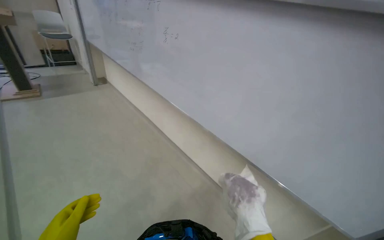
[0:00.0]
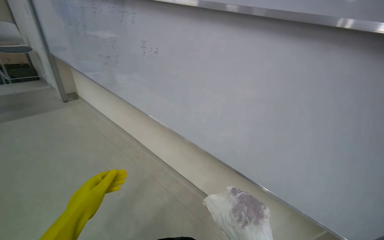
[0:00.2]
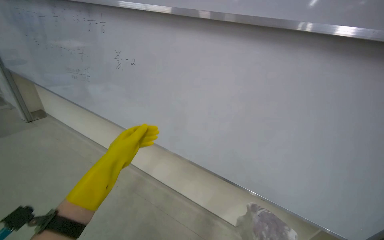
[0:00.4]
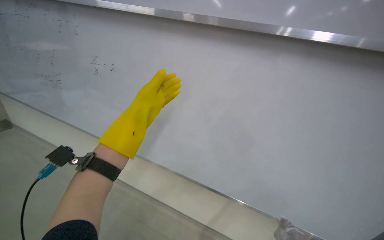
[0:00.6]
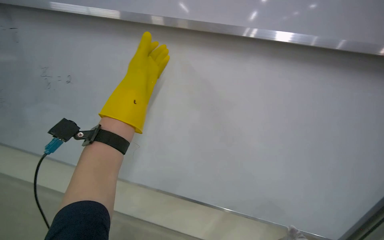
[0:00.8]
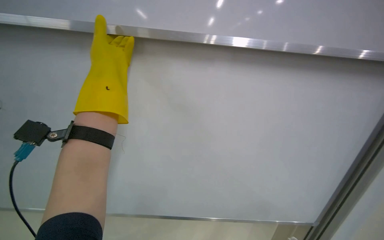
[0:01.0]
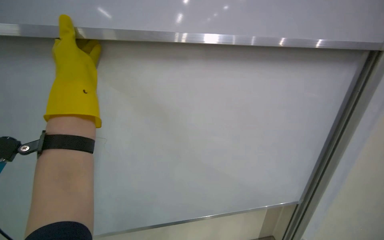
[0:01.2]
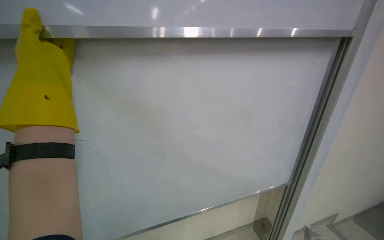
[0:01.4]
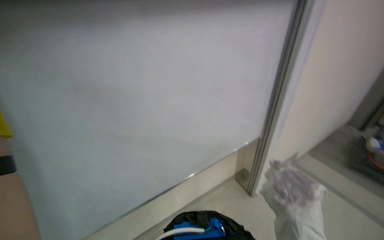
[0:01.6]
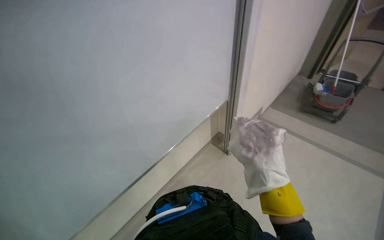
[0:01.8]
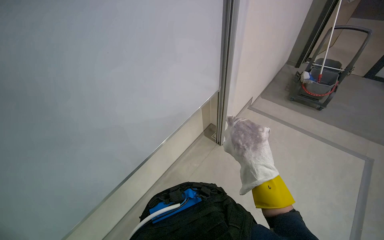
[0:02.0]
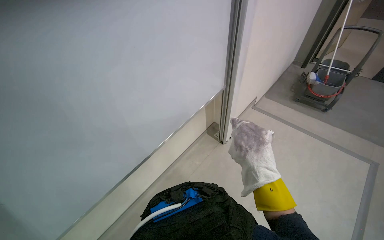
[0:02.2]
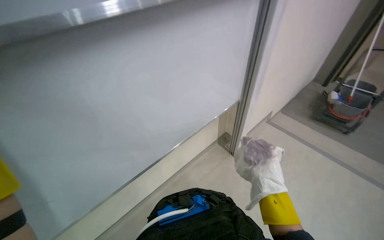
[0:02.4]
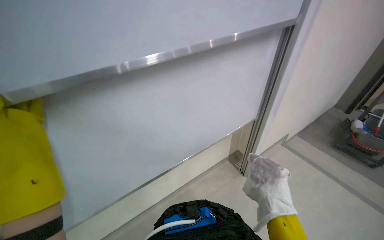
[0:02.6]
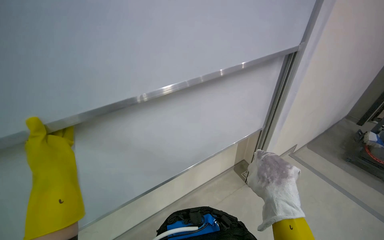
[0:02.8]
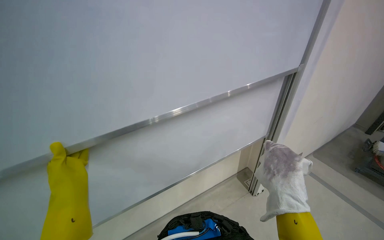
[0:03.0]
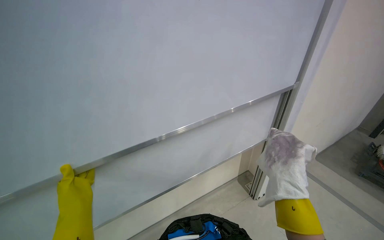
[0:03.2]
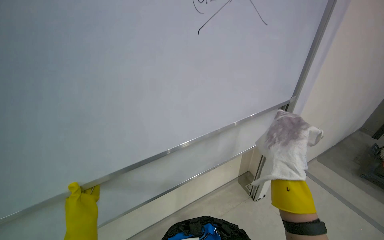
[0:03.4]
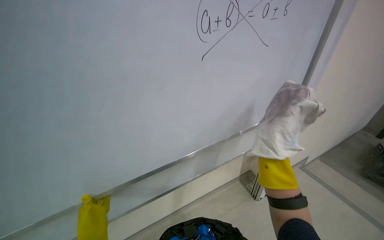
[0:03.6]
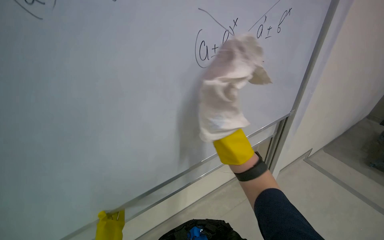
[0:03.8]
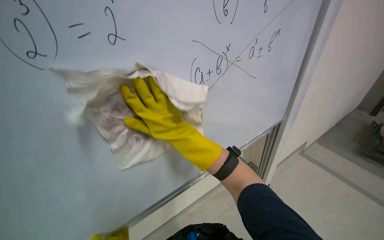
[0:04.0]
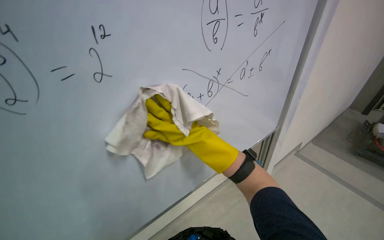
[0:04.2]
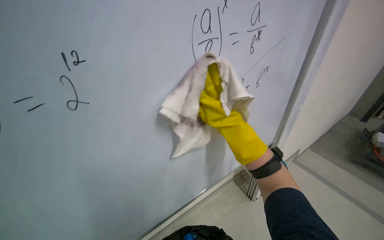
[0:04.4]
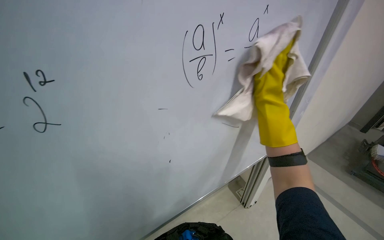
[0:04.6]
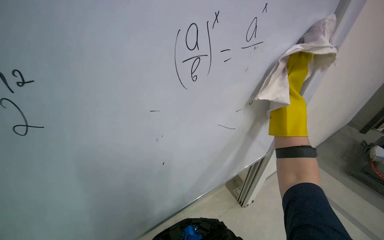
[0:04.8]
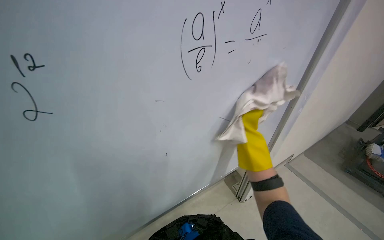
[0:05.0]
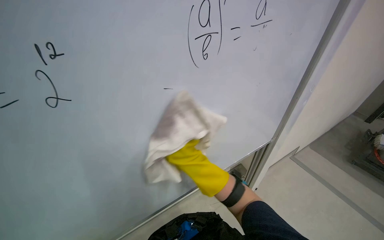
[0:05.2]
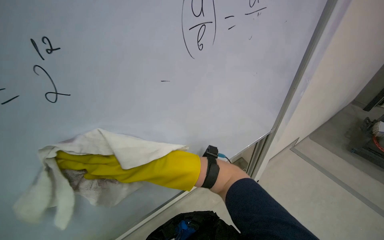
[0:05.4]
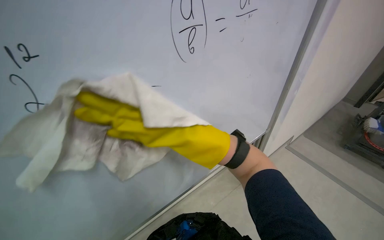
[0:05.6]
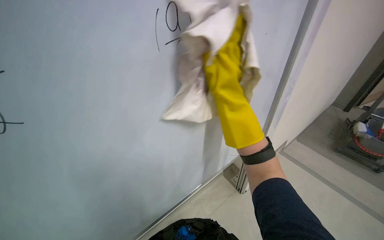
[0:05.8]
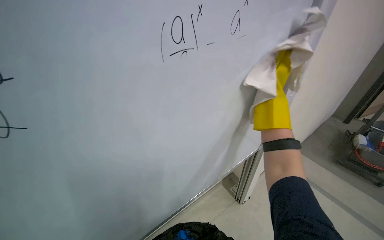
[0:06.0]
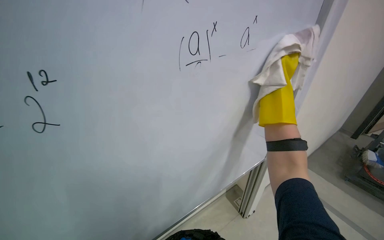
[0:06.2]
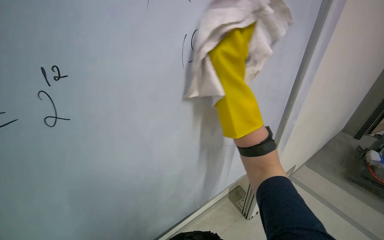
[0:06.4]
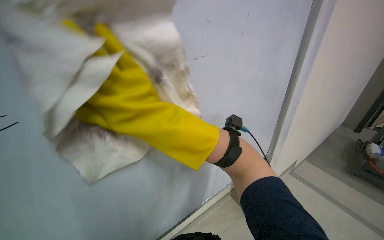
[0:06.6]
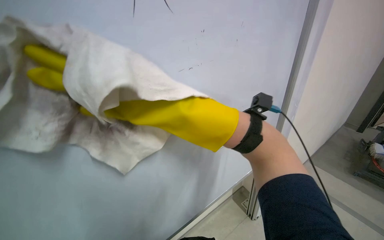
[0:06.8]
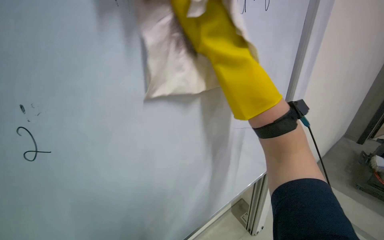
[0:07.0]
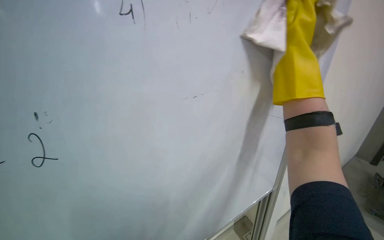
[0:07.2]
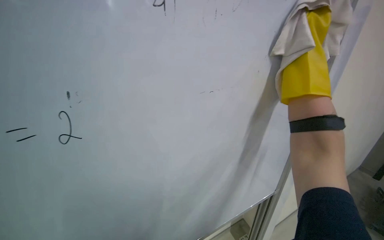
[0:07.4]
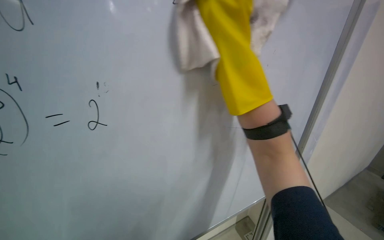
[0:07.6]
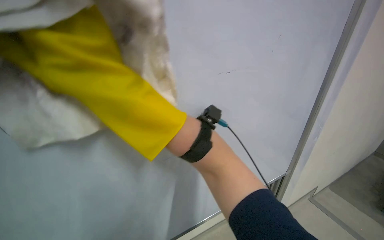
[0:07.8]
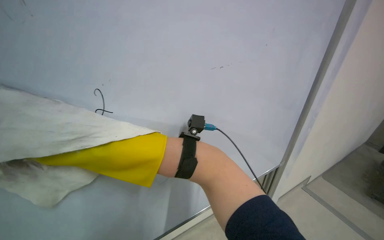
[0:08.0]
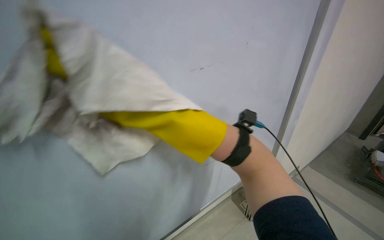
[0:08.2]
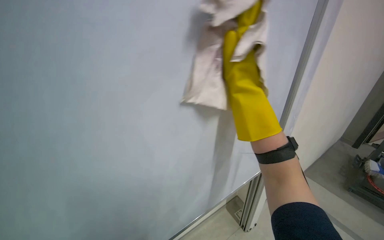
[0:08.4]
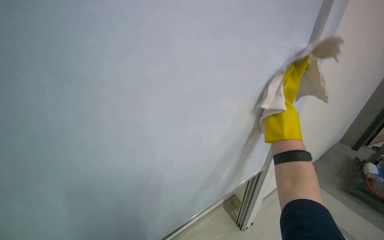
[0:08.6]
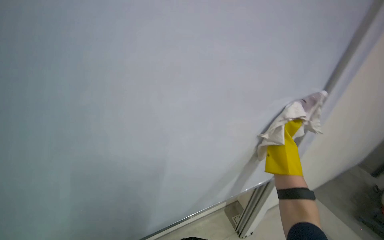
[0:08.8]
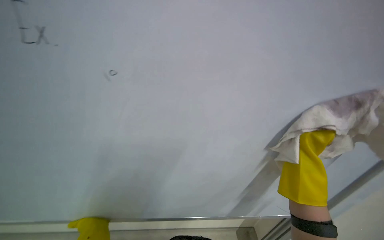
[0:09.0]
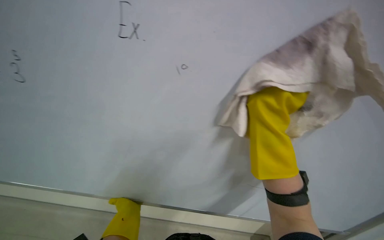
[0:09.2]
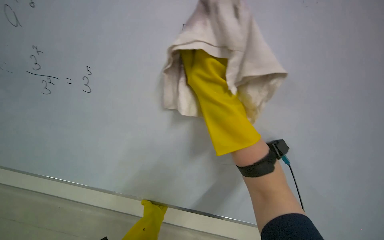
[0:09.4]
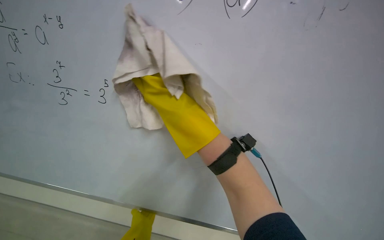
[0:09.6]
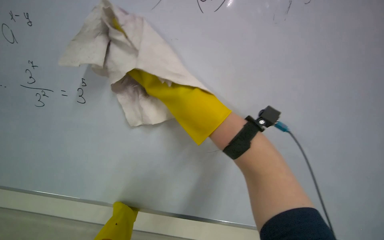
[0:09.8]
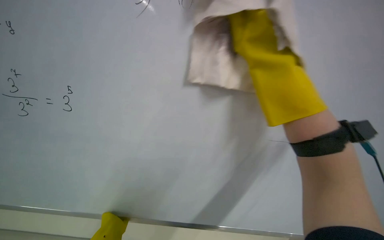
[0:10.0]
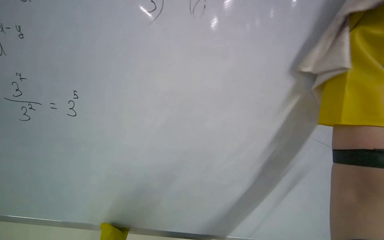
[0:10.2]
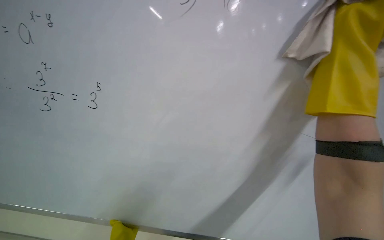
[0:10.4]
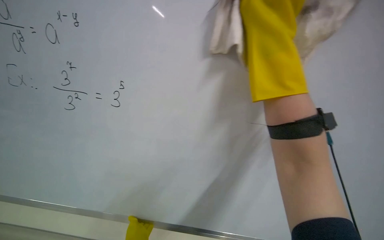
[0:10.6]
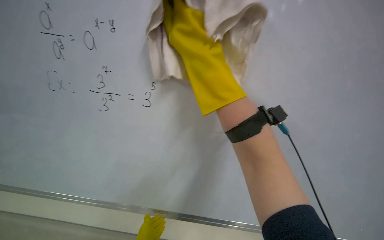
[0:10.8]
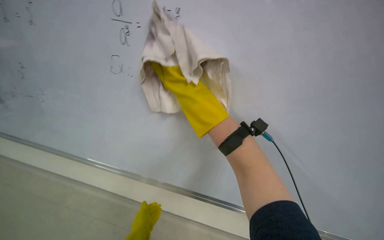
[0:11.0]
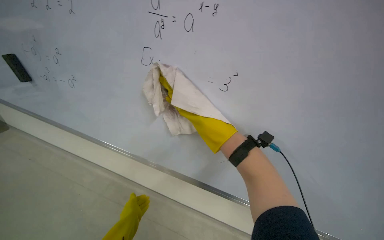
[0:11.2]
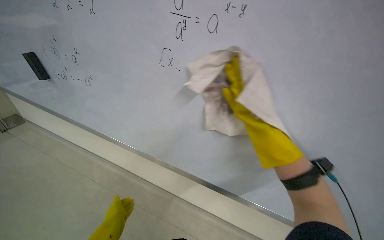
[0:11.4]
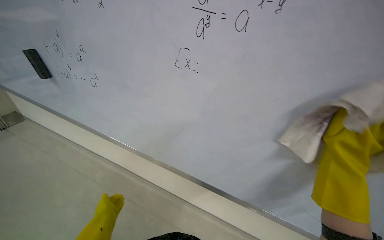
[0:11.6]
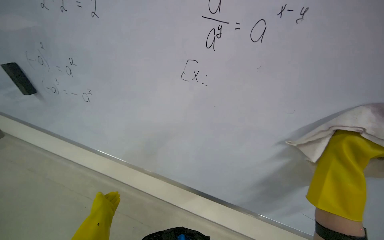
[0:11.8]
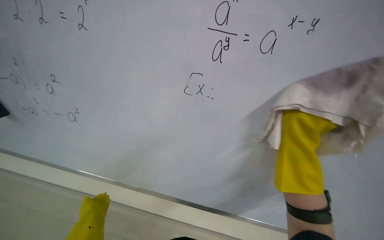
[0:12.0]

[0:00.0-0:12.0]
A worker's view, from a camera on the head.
Job: wiping surfaces.
The whole recording: Cleaning whiteboard. The worker wipes the whiteboard with a wet cloth.
0:00.0 to 0:01.6: The wearer moves roughly 40 cm. The head rotates about 70 degrees to the right.
0:06.0 to 0:07.6: The wearer's head swings some 20 degrees to the left.
0:07.6 to 0:09.0: The wearer's head swings some 15 degrees to the left.

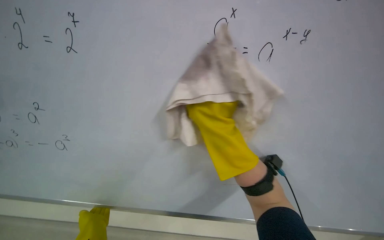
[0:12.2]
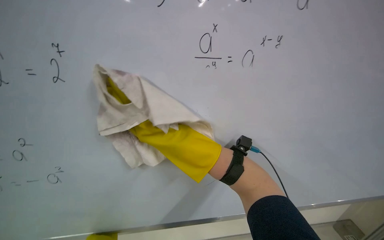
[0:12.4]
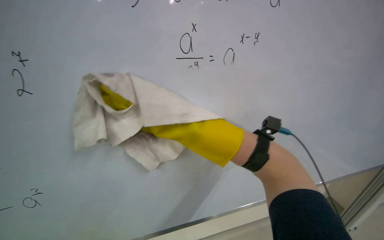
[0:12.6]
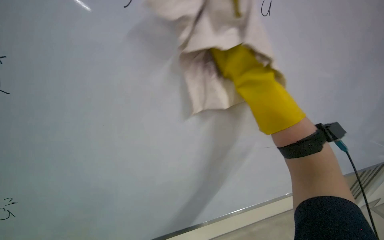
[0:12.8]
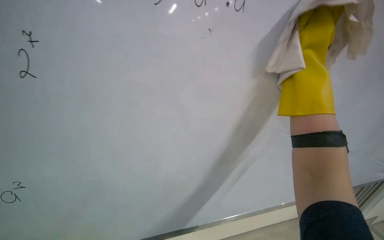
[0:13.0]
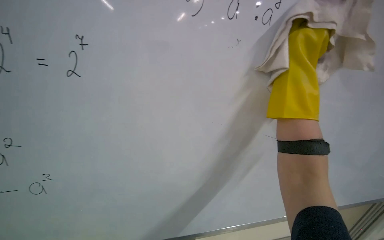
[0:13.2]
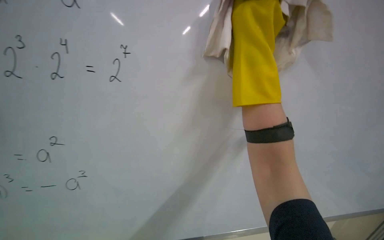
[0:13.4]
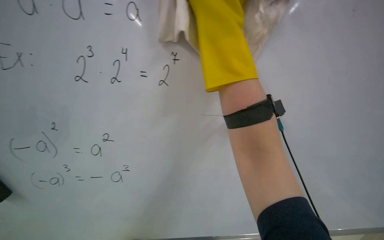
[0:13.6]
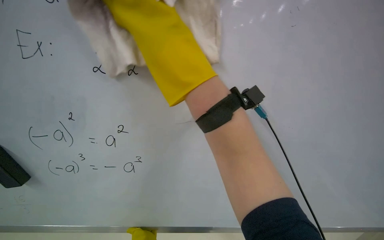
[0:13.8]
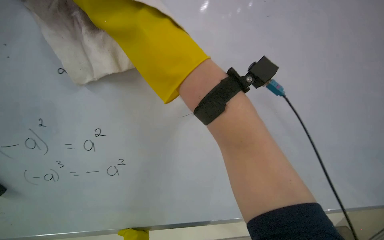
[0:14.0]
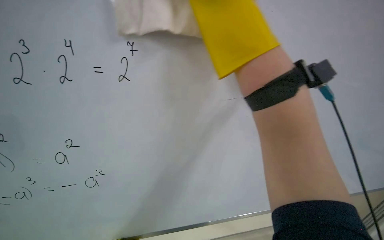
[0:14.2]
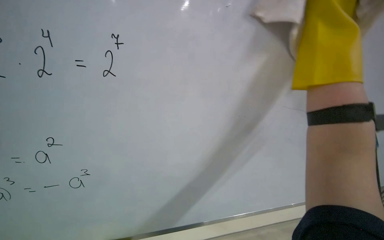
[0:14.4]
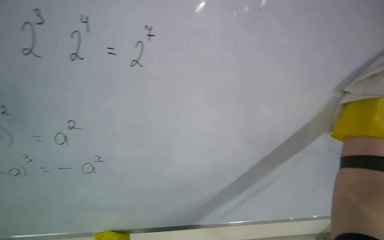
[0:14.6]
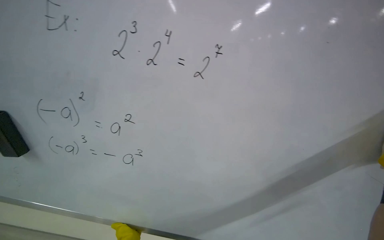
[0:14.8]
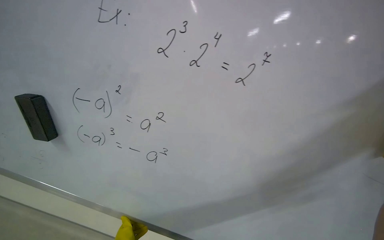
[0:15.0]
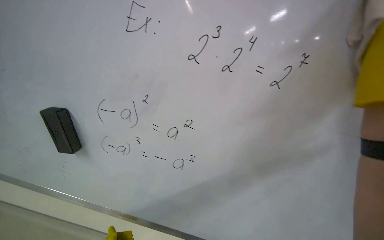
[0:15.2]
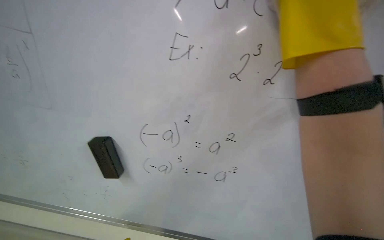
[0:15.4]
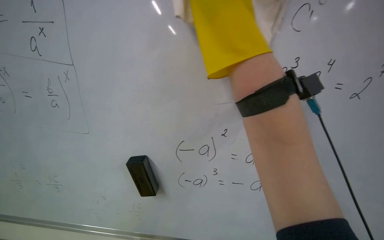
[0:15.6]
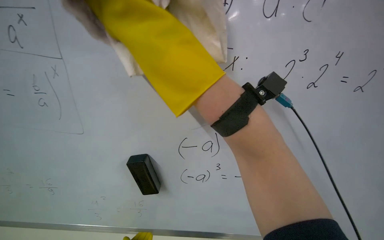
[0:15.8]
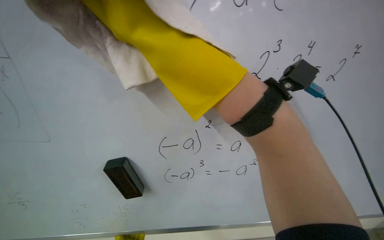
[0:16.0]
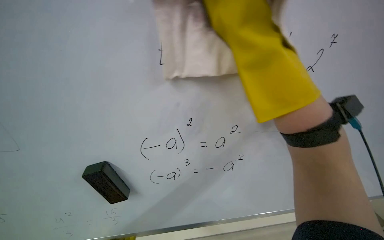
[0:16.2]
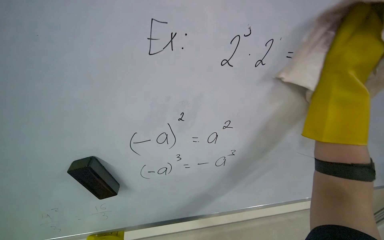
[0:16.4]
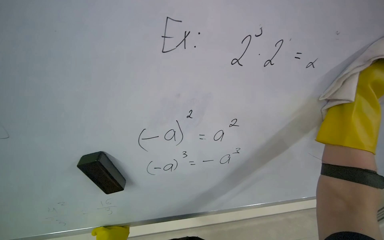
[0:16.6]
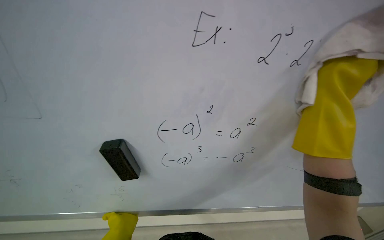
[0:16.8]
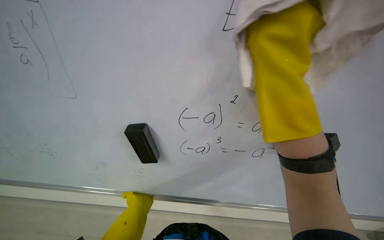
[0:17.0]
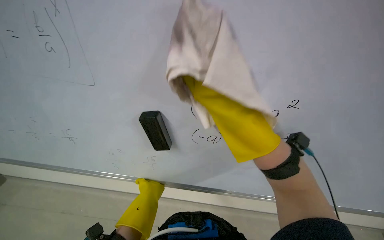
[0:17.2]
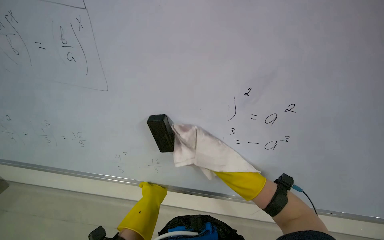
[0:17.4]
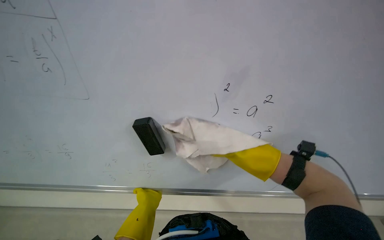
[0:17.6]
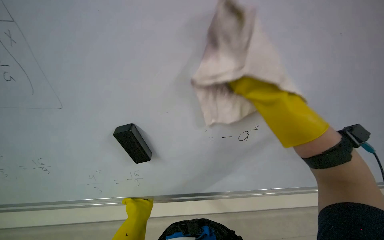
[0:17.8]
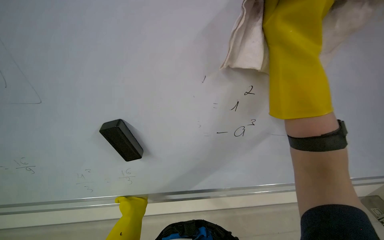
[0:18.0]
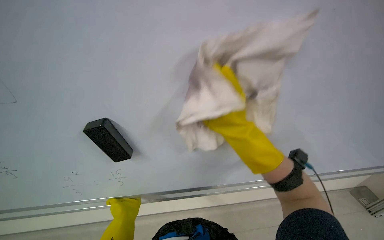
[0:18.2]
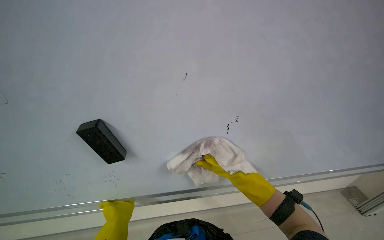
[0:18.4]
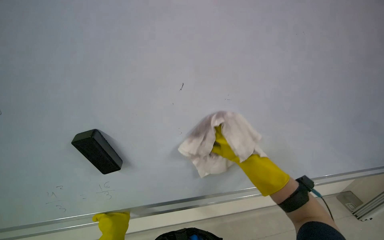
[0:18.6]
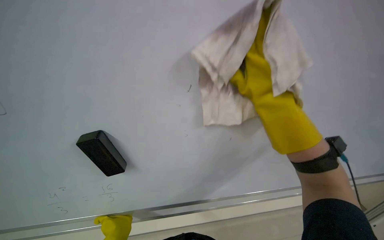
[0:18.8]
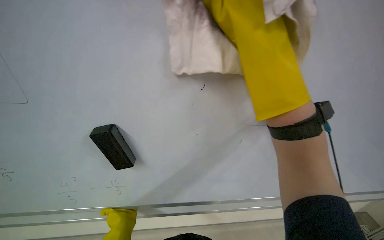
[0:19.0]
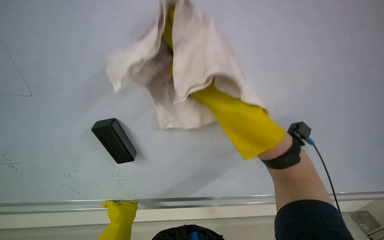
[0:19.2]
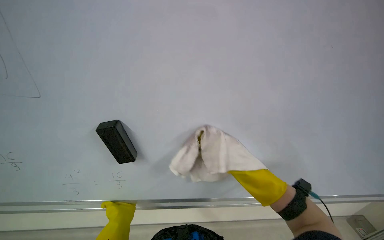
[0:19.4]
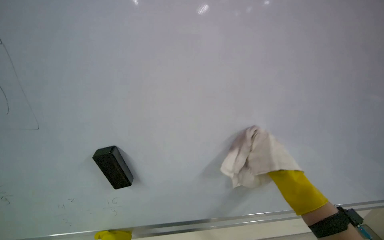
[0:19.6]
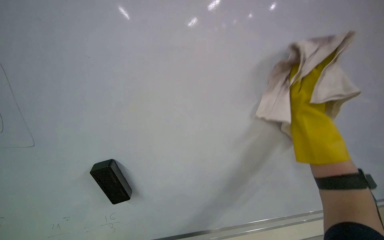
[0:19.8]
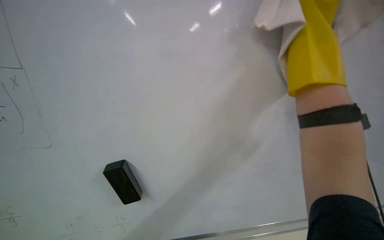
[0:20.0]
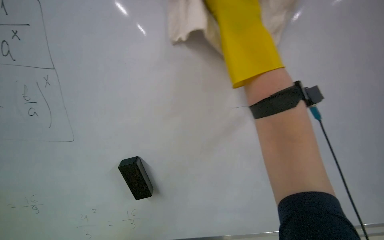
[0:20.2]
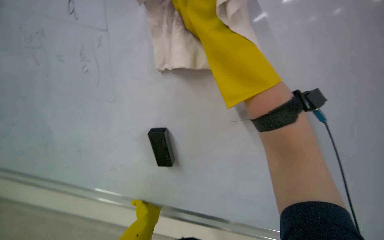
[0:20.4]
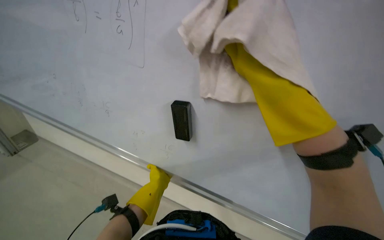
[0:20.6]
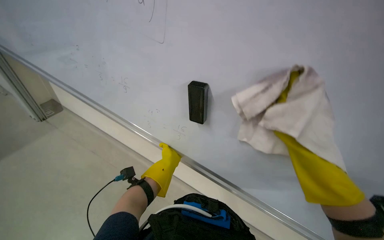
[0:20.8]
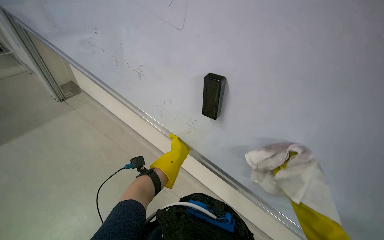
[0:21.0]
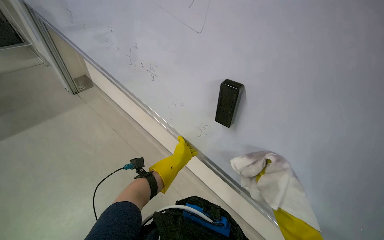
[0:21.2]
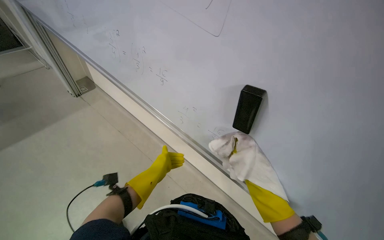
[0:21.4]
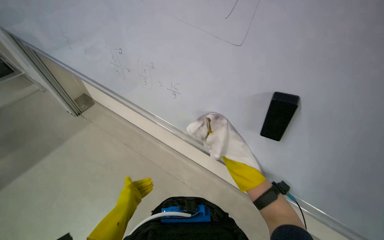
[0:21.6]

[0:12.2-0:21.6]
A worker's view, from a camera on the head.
Job: wiping surfaces.
The whole recording: Cleaning whiteboard. The worker wipes the whiteboard with a wet cloth.
0:12.2 to 0:13.8: The scene turns some 25 degrees counterclockwise in the picture.
0:13.8 to 0:15.4: The wearer's head swings about 20 degrees to the left.
0:15.4 to 0:17.0: The wearer looks approximately 10 degrees further downward.
